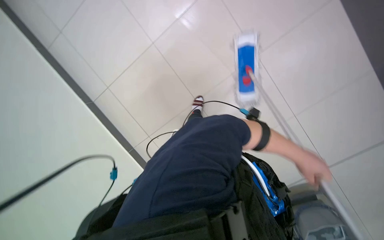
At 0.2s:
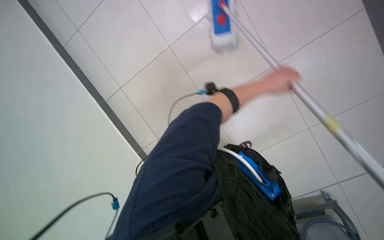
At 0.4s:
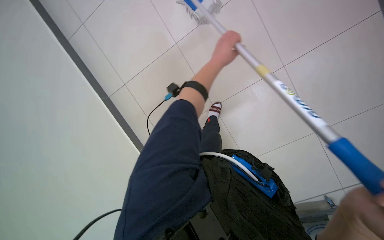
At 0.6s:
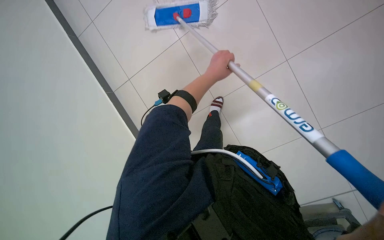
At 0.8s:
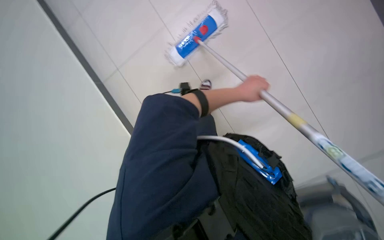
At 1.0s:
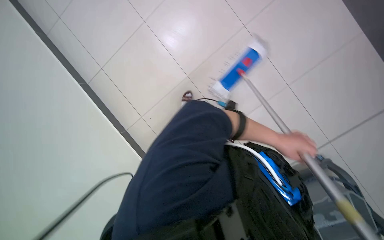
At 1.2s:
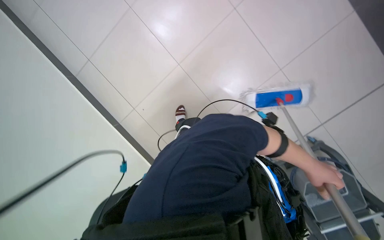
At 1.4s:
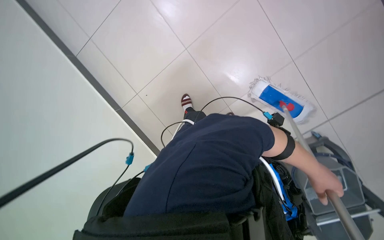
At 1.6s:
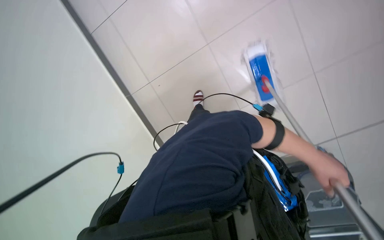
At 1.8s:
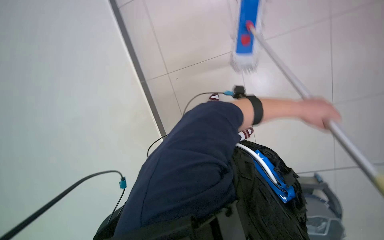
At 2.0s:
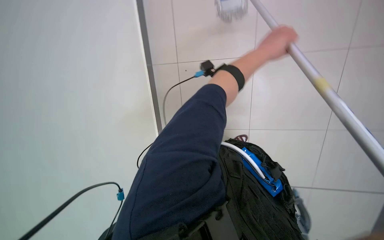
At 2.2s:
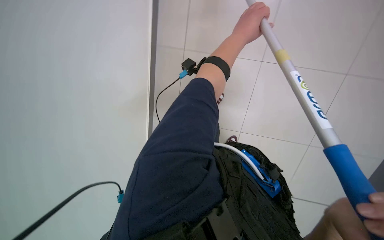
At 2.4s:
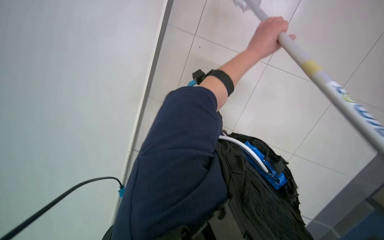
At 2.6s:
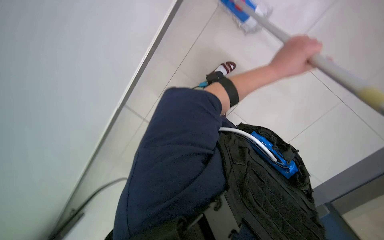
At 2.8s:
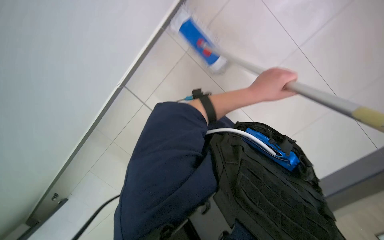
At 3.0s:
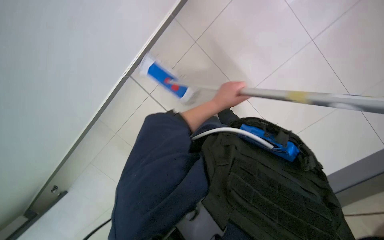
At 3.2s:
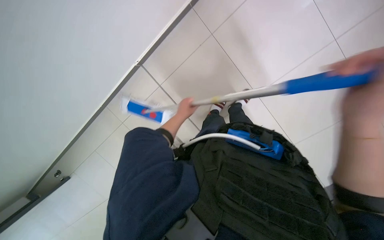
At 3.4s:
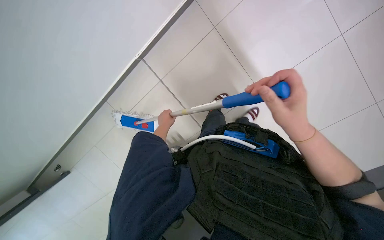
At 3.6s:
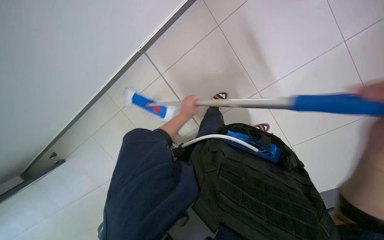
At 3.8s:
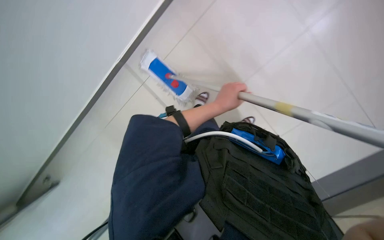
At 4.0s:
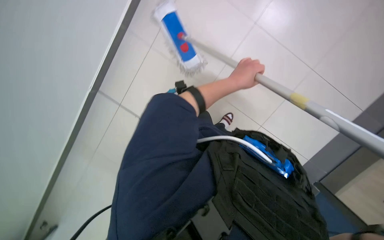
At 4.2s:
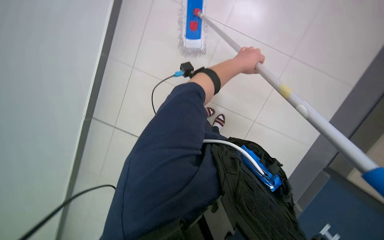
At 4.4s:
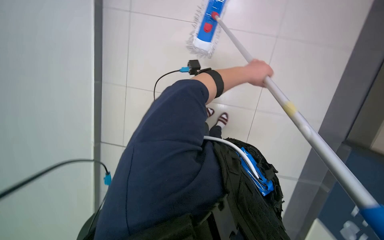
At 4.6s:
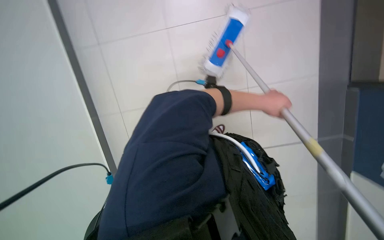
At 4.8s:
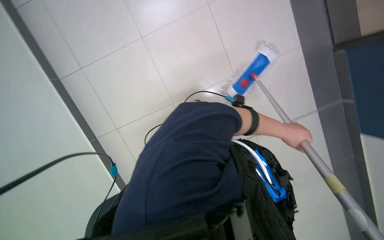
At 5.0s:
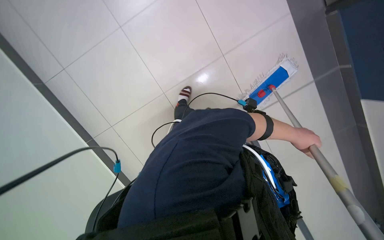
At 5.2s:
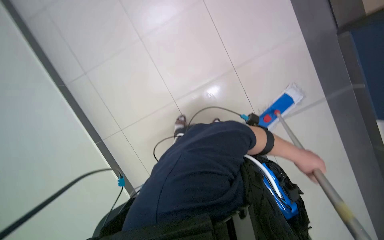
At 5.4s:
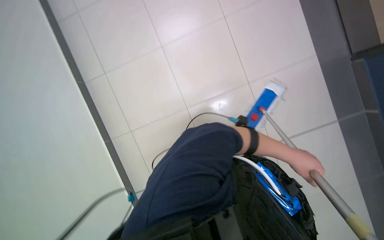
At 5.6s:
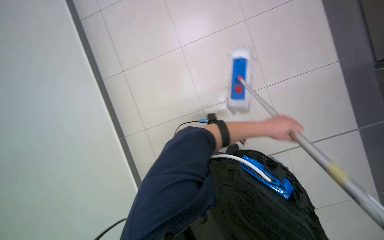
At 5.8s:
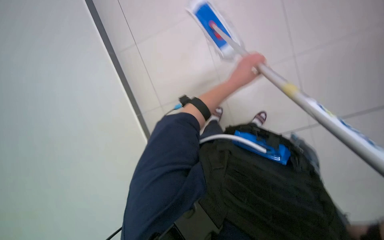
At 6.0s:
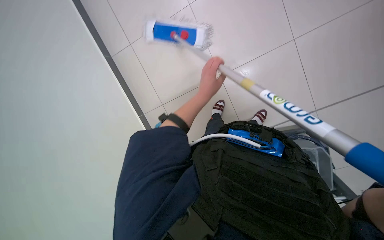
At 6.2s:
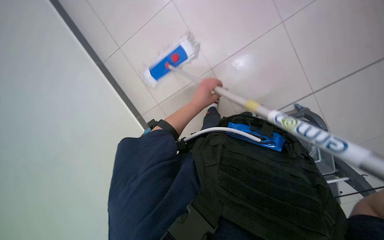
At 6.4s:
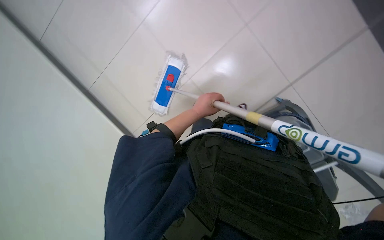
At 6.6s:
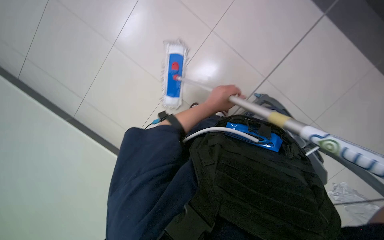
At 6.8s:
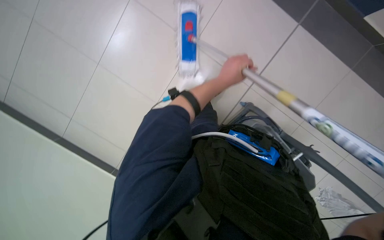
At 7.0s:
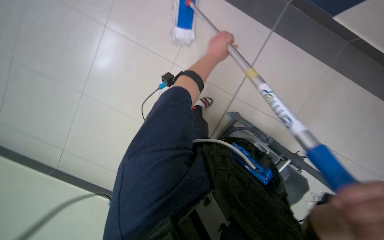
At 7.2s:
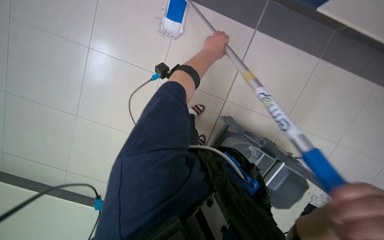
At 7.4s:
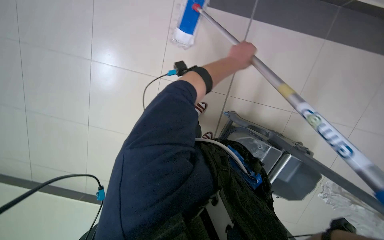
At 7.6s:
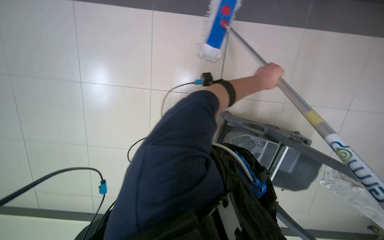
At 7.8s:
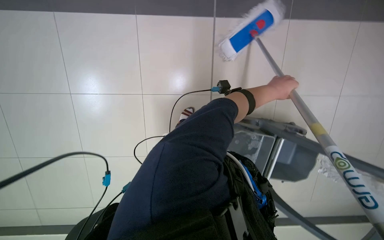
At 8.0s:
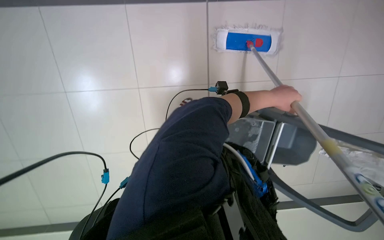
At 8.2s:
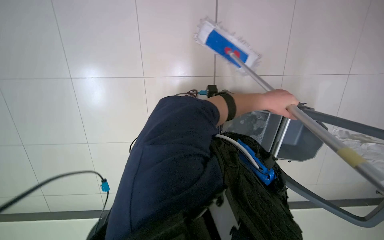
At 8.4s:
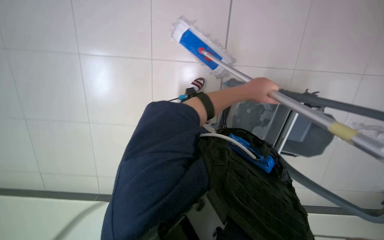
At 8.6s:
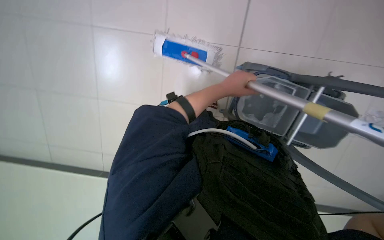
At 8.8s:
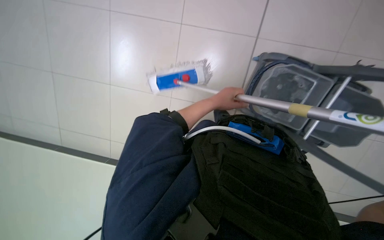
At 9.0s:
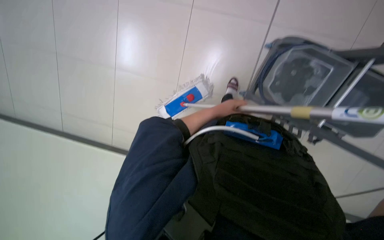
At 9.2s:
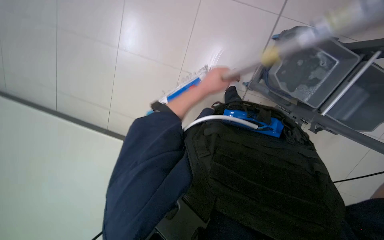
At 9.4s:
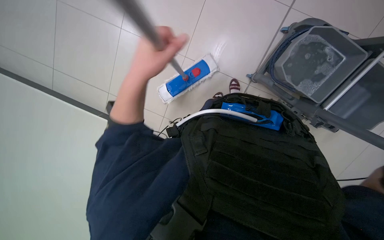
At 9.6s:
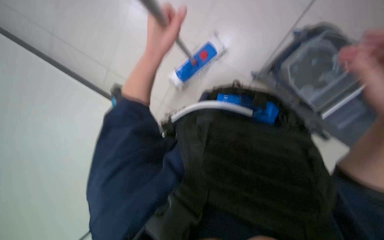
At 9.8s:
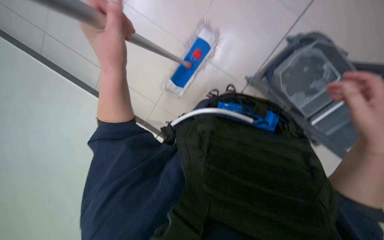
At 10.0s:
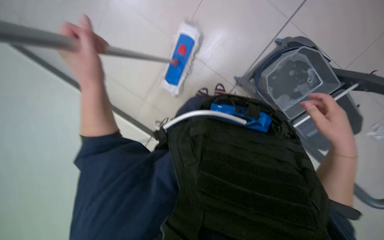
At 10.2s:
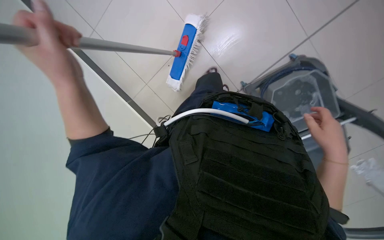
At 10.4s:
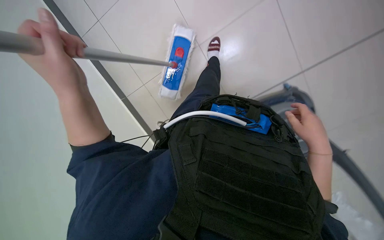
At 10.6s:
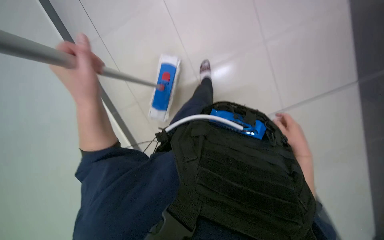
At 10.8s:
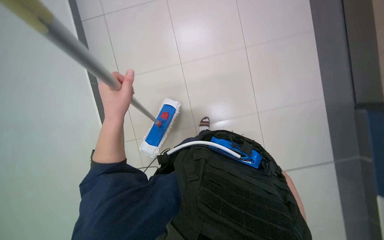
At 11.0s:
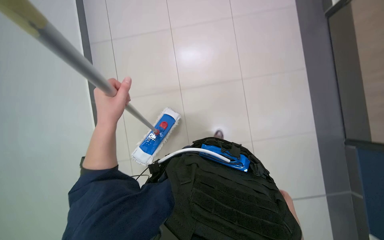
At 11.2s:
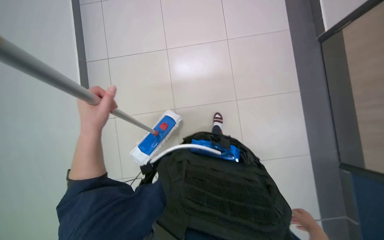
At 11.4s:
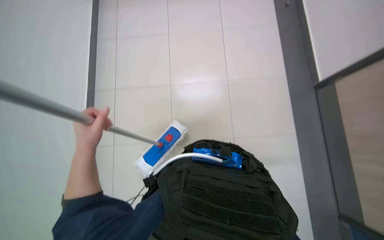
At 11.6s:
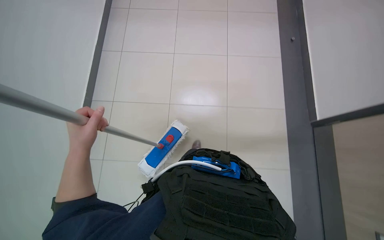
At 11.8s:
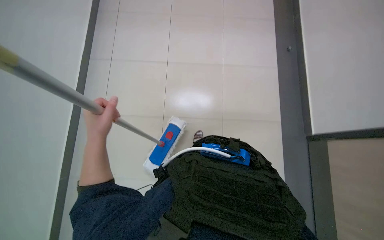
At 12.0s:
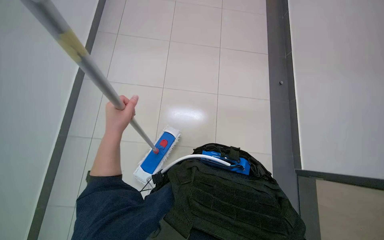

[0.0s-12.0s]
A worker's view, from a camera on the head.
Job: mopping floor.
The whole recording: Mopping tiled floor. The worker mops the tiled floor, occasionally moving the mop bucket and cleaning the mop head.
3.0s to 4.4s: The camera sweeps to the right, by roughly 15 degrees.
7.6s to 9.0s: The left hand is displaced farther from the camera by roughly 35 cm.
9.0s to 10.4s: The left hand moves to the left and nearer to the camera, some 50 cm.
10.4s to 12.0s: The wearer looks some 35 degrees further upward. The scene rotates clockwise by approximately 25 degrees. The left hand is displaced down the picture by some 10 cm.

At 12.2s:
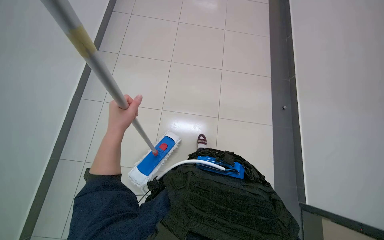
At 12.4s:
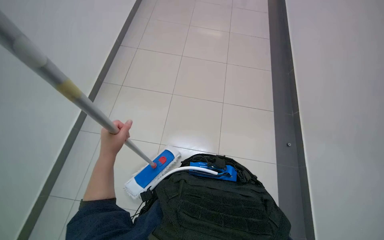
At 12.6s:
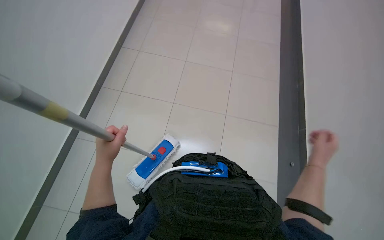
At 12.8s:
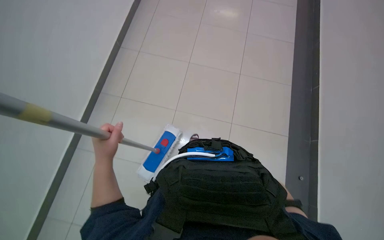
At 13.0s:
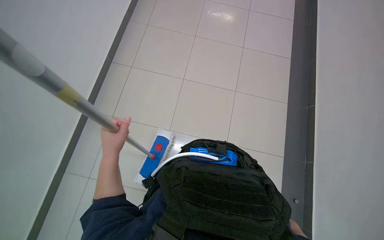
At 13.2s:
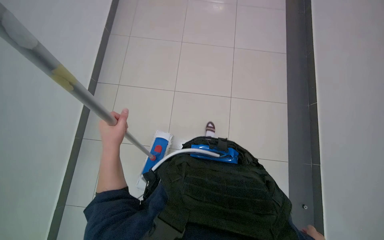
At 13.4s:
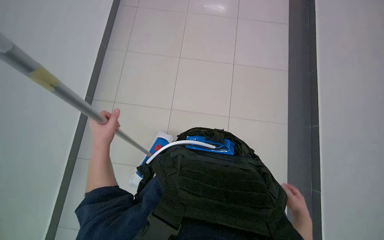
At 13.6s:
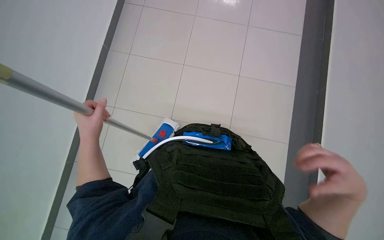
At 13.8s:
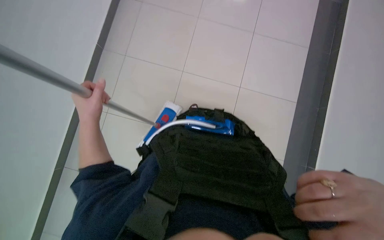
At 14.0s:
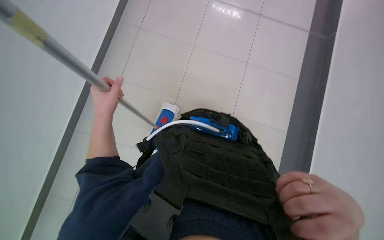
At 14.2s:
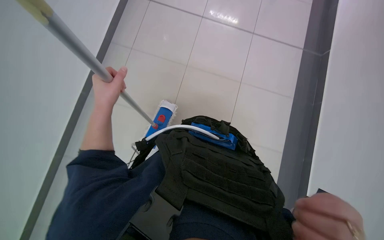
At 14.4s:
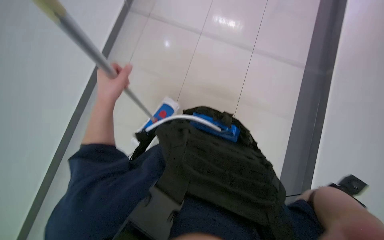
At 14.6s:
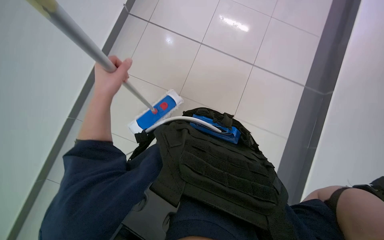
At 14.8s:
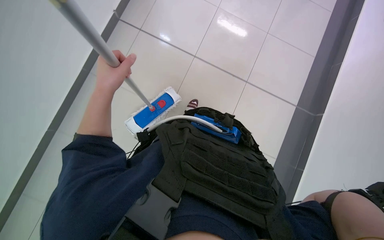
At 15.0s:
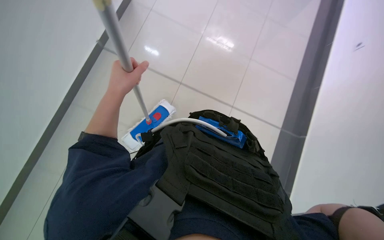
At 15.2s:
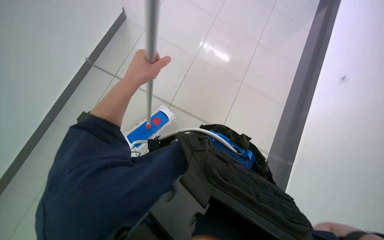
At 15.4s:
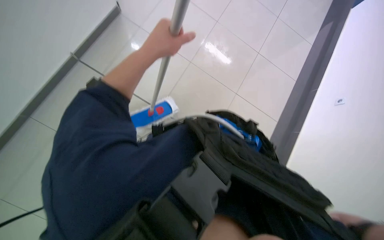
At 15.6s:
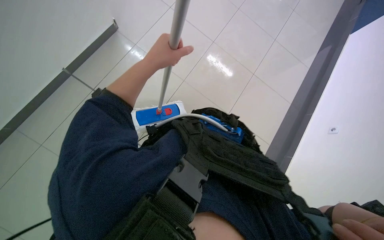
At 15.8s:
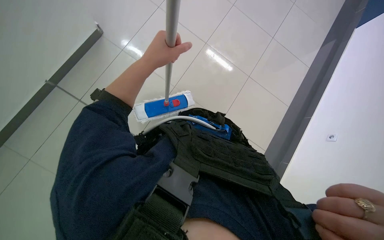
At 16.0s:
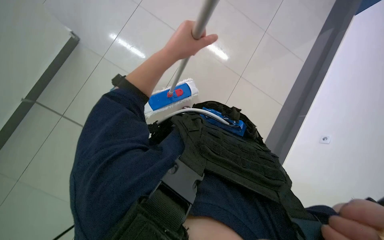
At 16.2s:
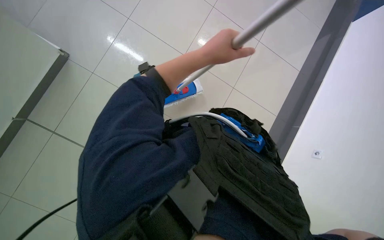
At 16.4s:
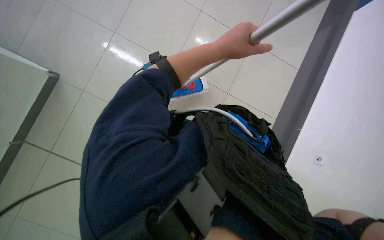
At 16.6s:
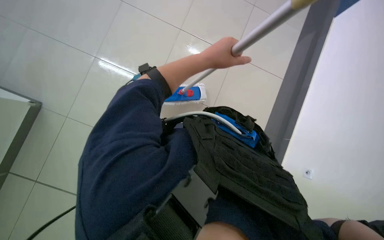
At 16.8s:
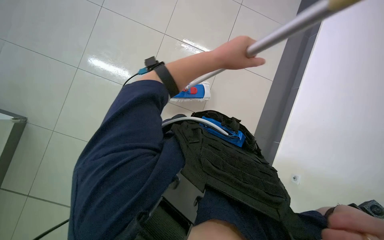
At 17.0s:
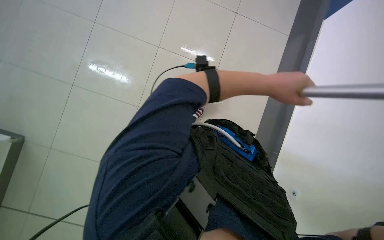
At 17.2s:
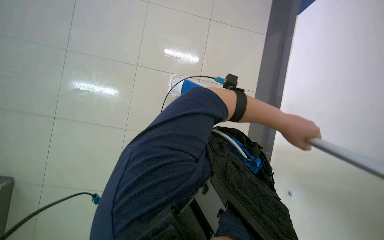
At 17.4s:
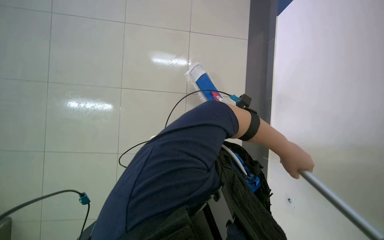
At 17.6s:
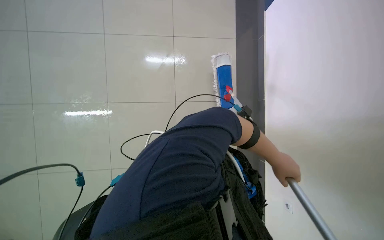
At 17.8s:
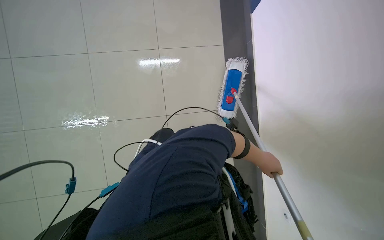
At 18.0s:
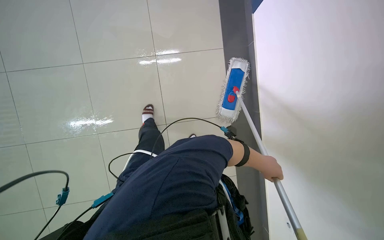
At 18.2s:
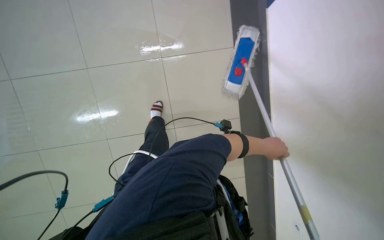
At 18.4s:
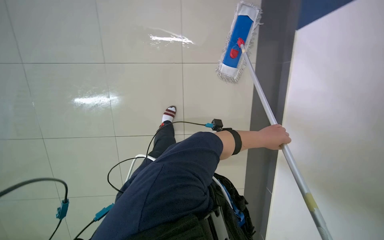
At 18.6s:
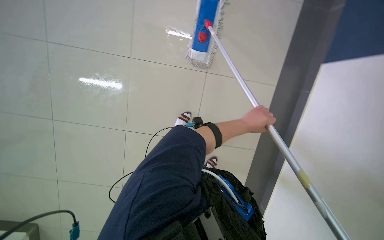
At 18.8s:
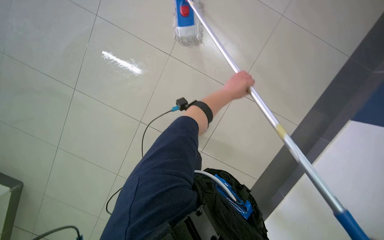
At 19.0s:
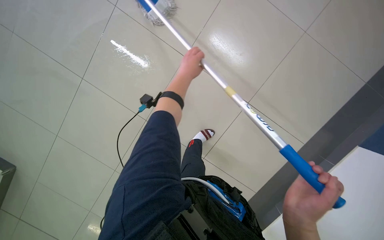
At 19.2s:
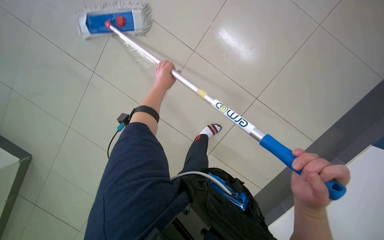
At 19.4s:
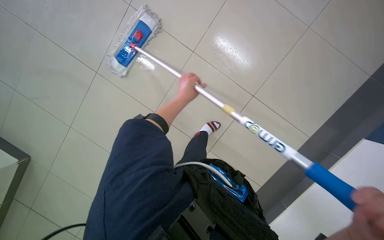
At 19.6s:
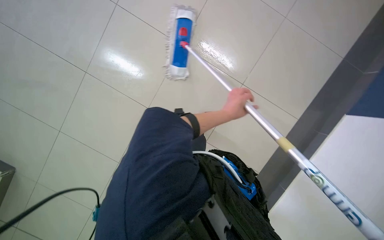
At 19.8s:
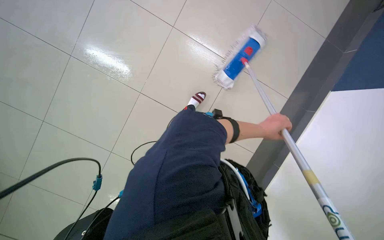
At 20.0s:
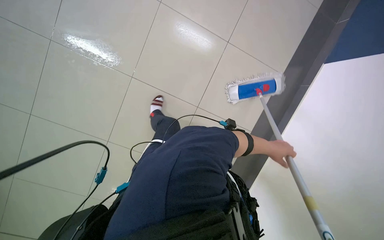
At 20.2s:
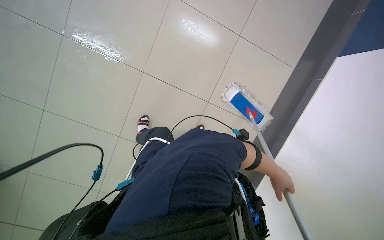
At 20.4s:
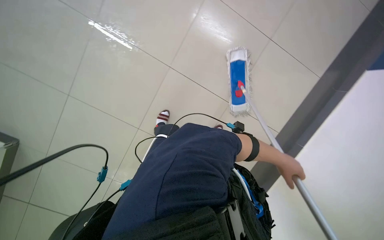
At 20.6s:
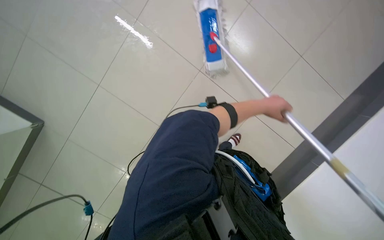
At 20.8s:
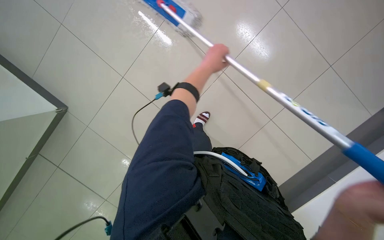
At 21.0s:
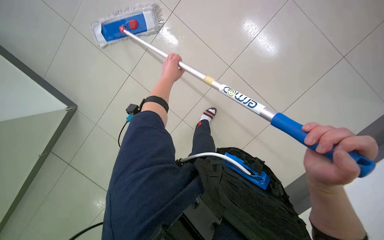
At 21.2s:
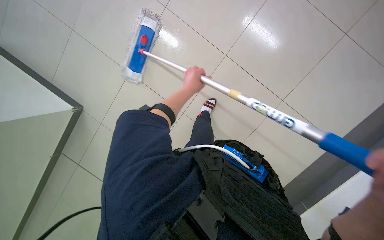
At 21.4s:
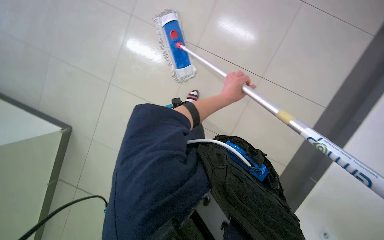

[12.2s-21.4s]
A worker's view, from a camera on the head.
Job: mopping floor.
The whole recording: Mopping tiled floor. The worker mops the tiled floor, occasionally moving the mop bucket and cleaning the mop head.
12.2s to 13.8s: The head turns to the right by about 20 degrees.
13.8s to 15.2s: The left hand is displaced up the picture by about 10 cm.
15.2s to 16.8s: The camera pitches upward, by about 15 degrees. The left hand goes about 15 cm to the right.
18.4s to 19.8s: The camera sweeps to the left, by approximately 20 degrees. The view tips downward by about 15 degrees.
